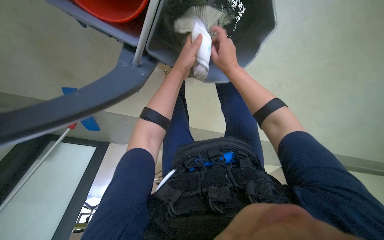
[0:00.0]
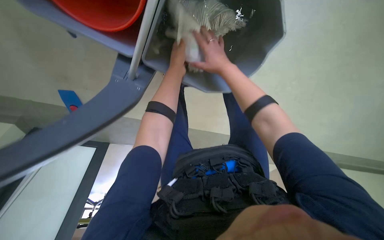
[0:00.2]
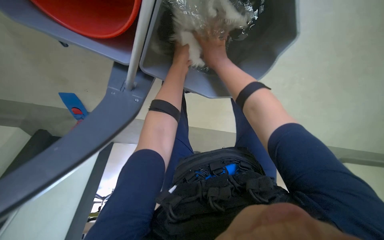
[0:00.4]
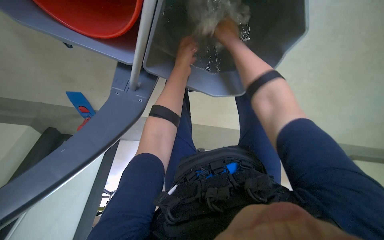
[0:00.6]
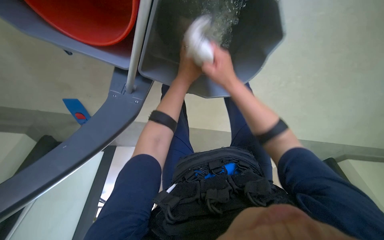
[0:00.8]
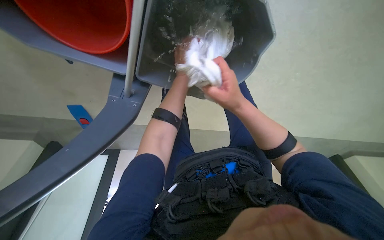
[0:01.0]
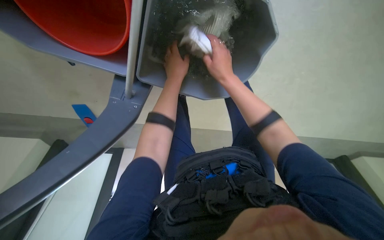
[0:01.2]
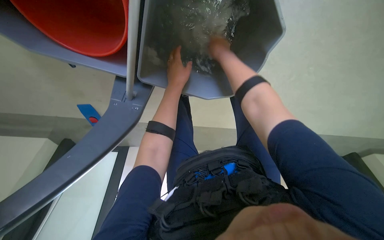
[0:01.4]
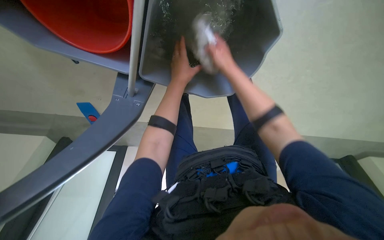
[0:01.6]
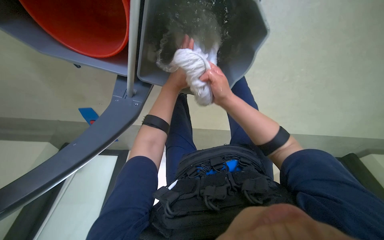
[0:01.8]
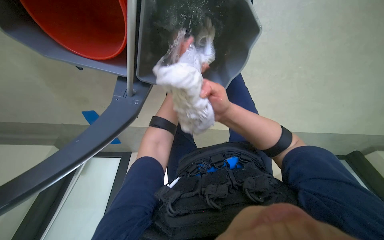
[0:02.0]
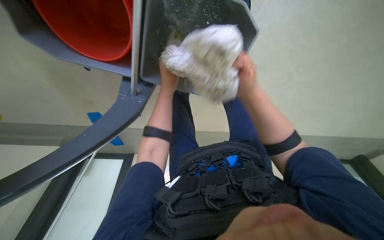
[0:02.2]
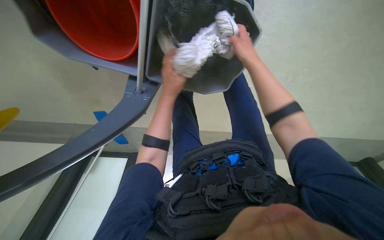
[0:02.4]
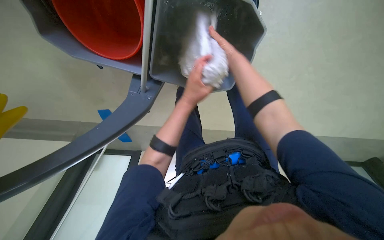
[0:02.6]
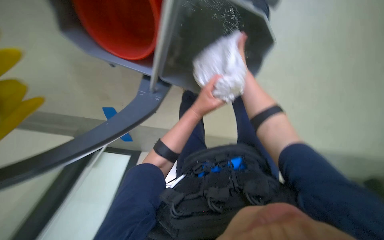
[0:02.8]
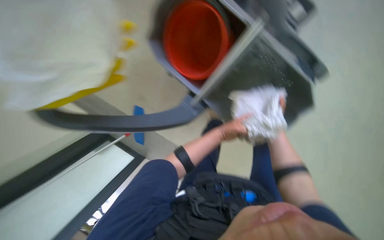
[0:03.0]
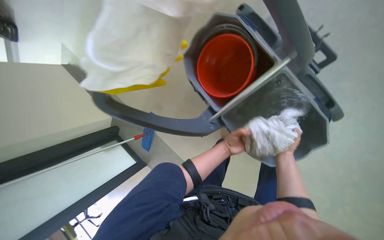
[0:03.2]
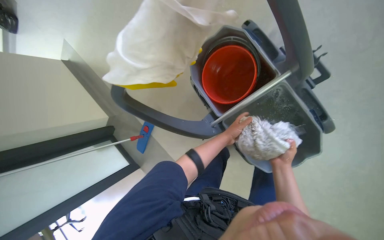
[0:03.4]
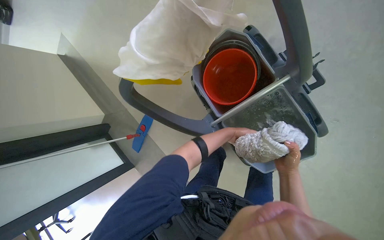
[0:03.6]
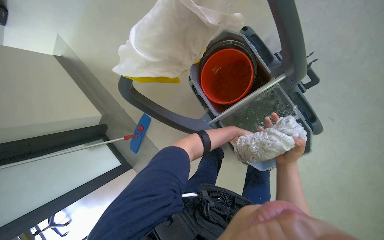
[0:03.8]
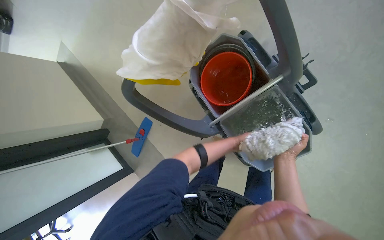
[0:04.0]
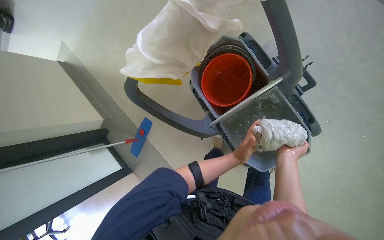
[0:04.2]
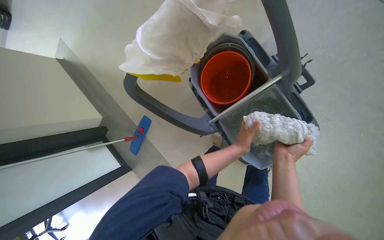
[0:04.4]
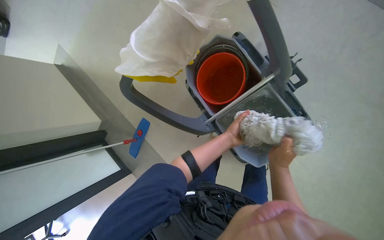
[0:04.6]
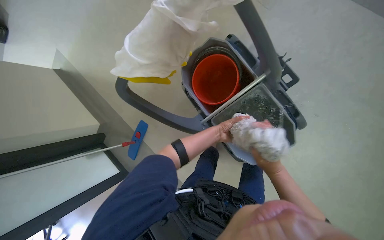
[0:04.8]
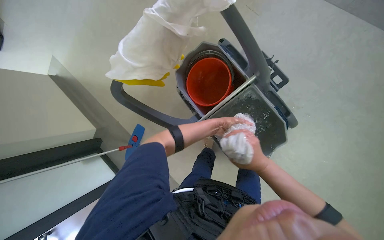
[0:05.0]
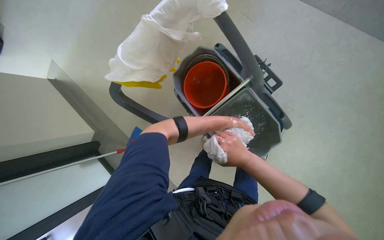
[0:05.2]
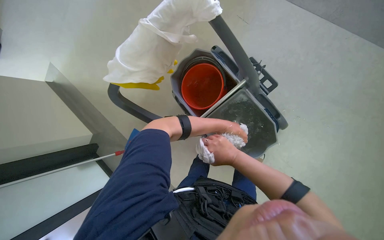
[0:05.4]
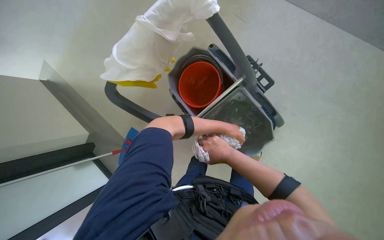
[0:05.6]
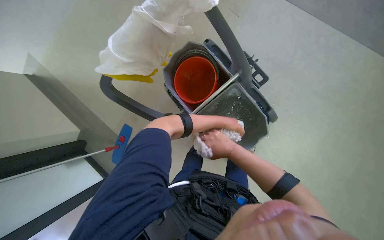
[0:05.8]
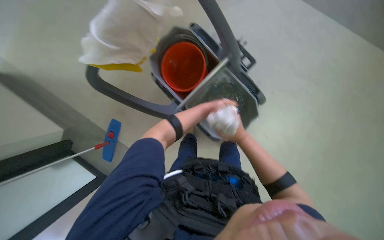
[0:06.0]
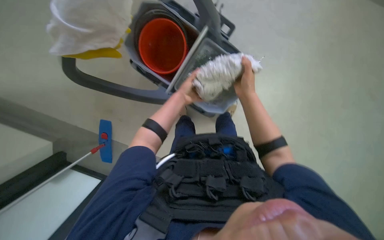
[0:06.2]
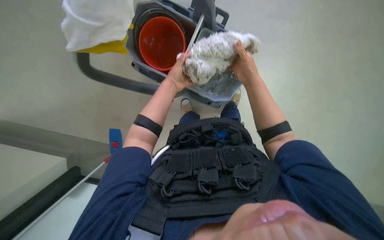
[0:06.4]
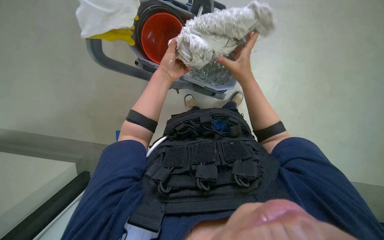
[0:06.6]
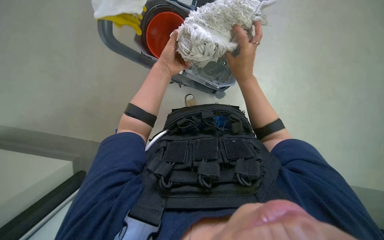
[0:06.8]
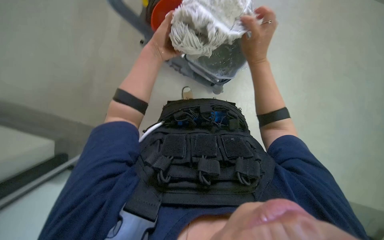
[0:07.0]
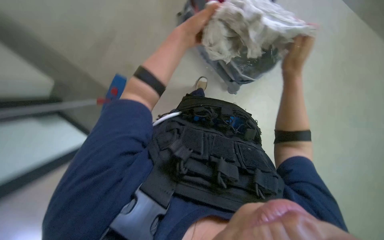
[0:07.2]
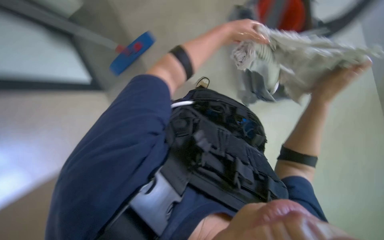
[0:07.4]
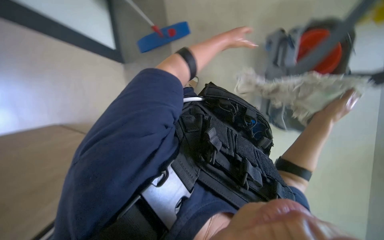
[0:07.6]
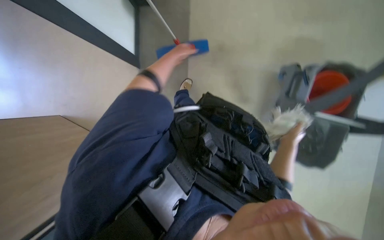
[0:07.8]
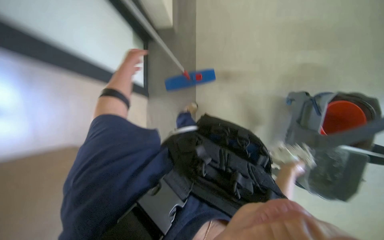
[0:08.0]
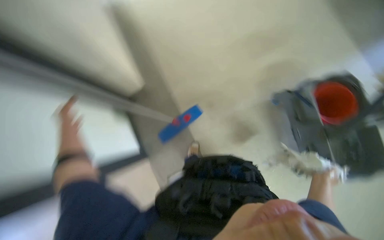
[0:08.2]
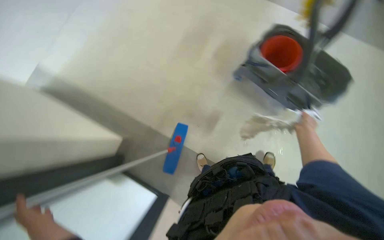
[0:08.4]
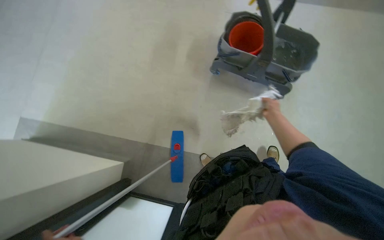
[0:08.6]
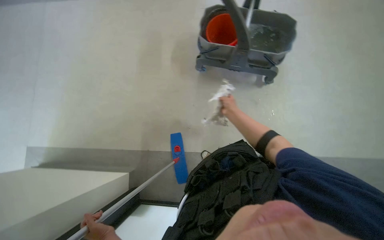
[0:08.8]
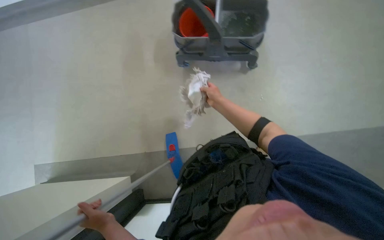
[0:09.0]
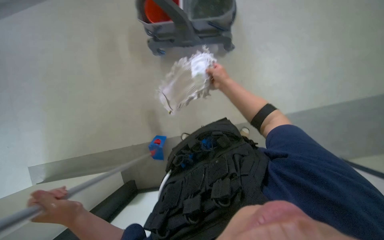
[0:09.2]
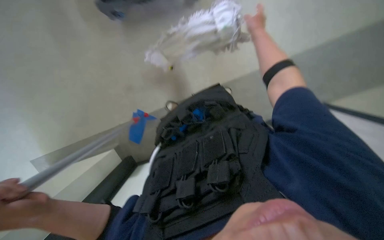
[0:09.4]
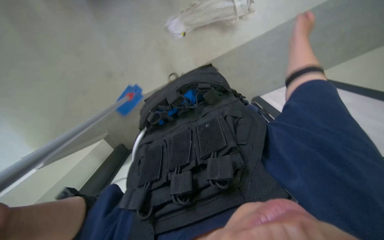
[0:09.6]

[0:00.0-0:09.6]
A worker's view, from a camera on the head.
Job: preparing cleaning supplies.
The whole recording: Preparing mop for cleaning. The worker empties the trash from the bin before mopping the room.
0:00.0 to 0:01.6: The left hand reaches about 10 cm farther from the camera, then returns, while the right hand goes down the picture and returns, approximately 15 cm each way.
0:01.6 to 0:03.2: The head turns to the left by about 25 degrees. The right hand moves up and down the picture over some 30 cm, changing direction 2 times; the left hand is displaced farther from the camera and down the picture by some 20 cm.
0:03.2 to 0:04.8: The left hand travels nearer to the camera and back again, some 20 cm each way. The right hand moves nearer to the camera and to the left, roughly 30 cm.
0:04.8 to 0:06.4: The wearer's head swings some 25 degrees to the right.
0:06.4 to 0:08.0: The wearer looks roughly 20 degrees further to the left. The left hand heads to the left, covering roughly 30 cm; the right hand moves down the picture, roughly 25 cm.
0:08.0 to 0:09.6: The scene rotates counterclockwise by about 80 degrees.

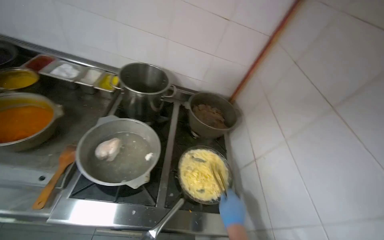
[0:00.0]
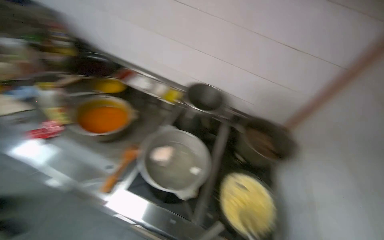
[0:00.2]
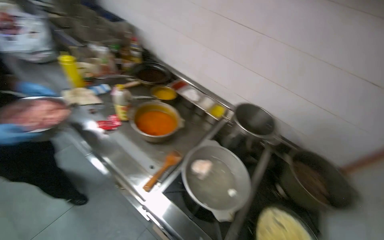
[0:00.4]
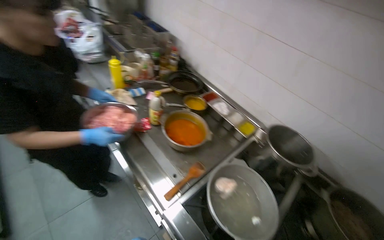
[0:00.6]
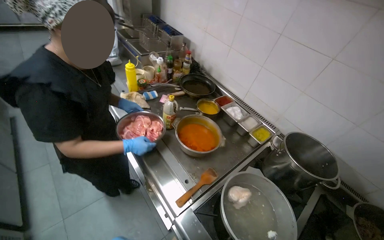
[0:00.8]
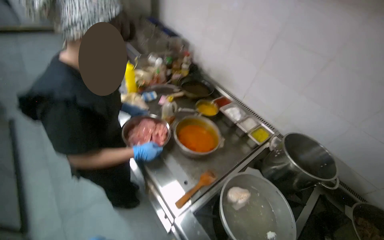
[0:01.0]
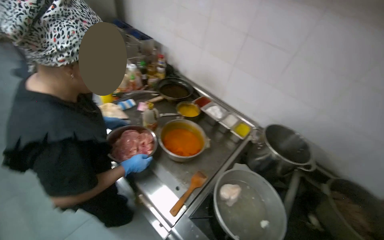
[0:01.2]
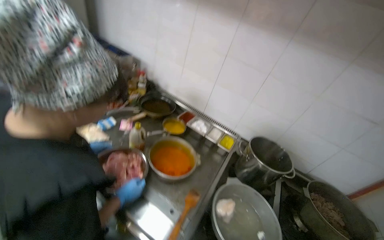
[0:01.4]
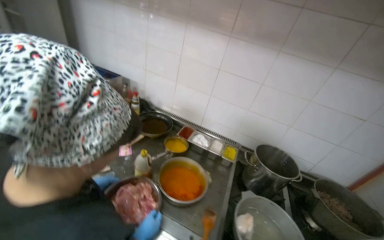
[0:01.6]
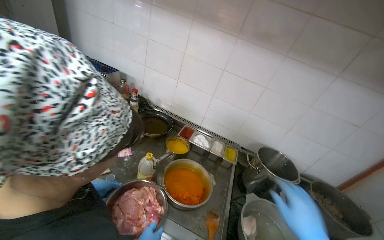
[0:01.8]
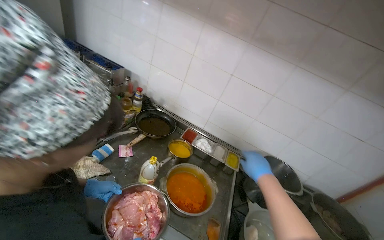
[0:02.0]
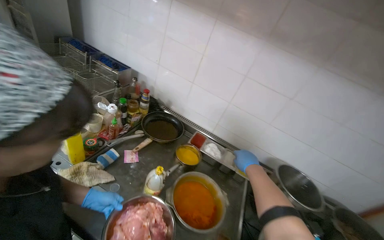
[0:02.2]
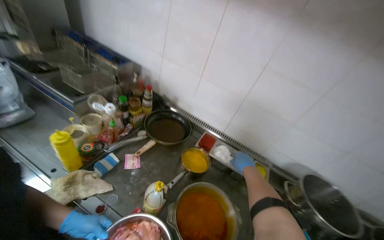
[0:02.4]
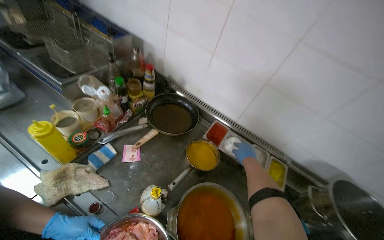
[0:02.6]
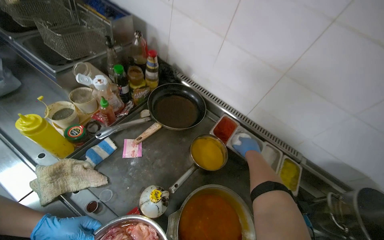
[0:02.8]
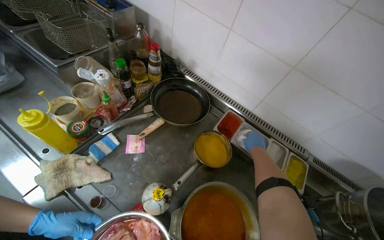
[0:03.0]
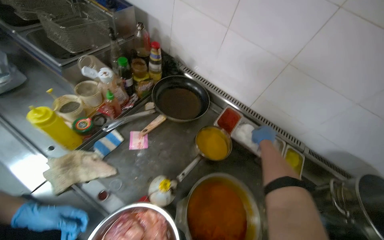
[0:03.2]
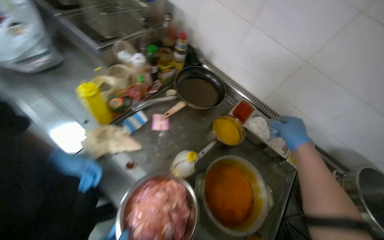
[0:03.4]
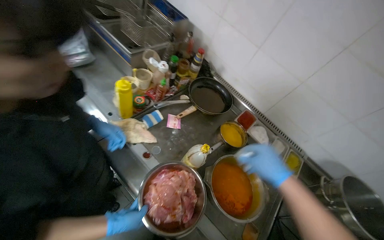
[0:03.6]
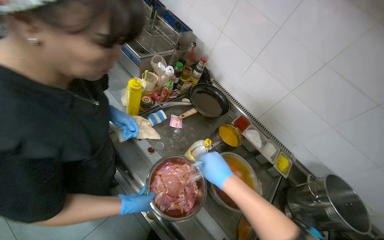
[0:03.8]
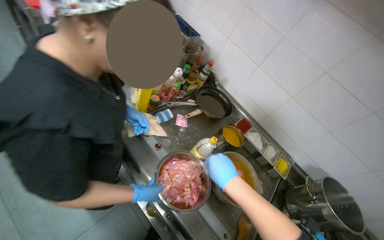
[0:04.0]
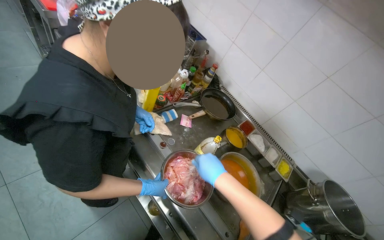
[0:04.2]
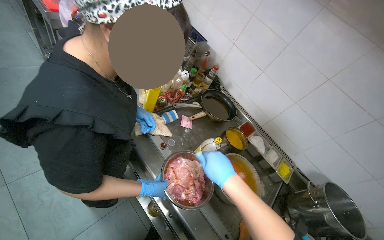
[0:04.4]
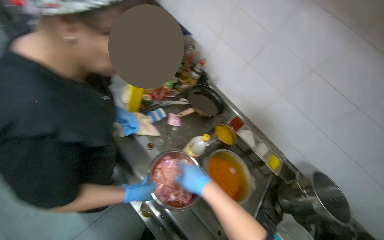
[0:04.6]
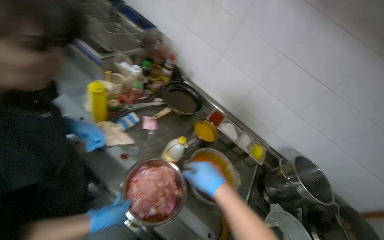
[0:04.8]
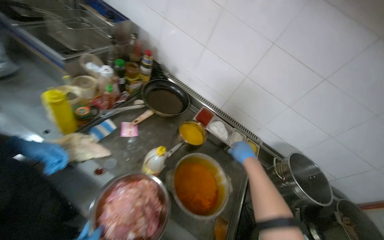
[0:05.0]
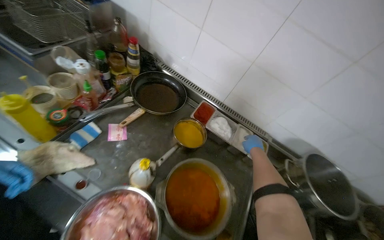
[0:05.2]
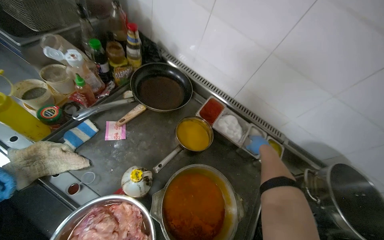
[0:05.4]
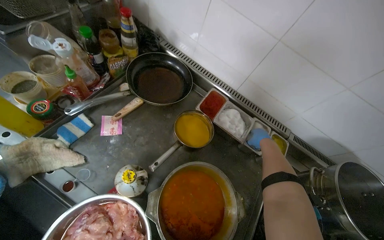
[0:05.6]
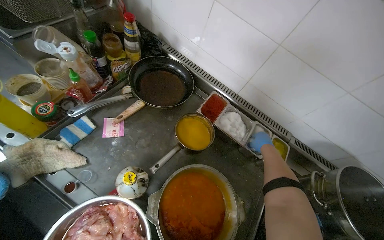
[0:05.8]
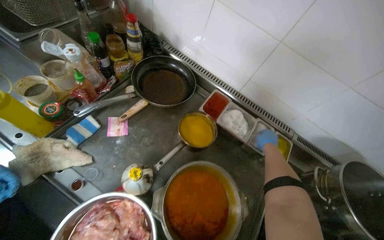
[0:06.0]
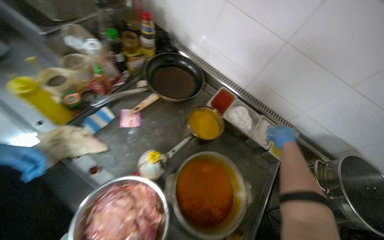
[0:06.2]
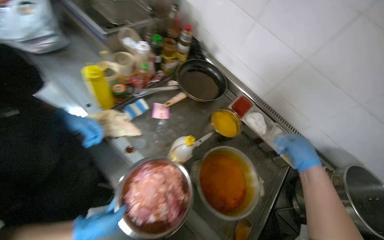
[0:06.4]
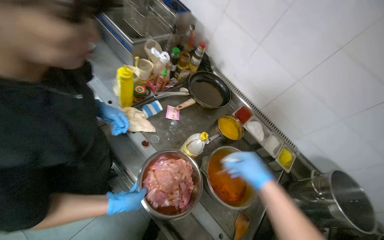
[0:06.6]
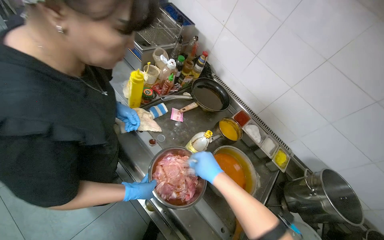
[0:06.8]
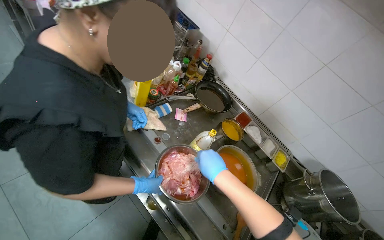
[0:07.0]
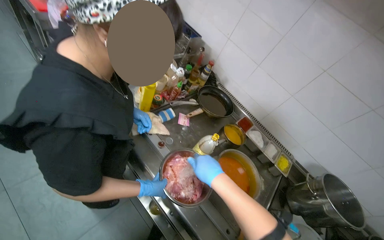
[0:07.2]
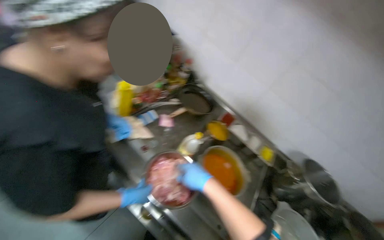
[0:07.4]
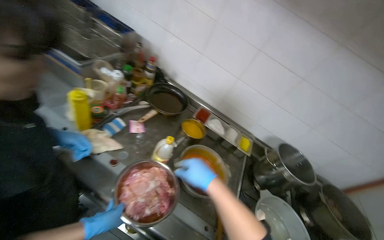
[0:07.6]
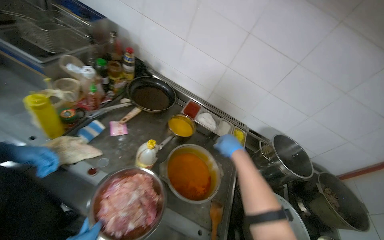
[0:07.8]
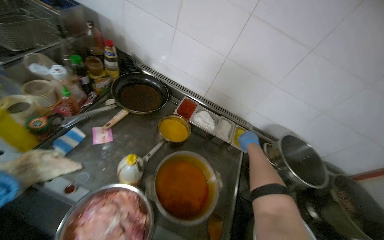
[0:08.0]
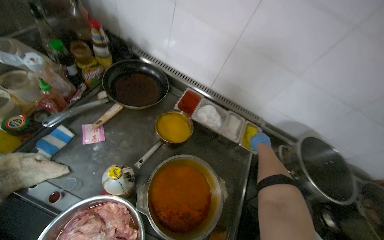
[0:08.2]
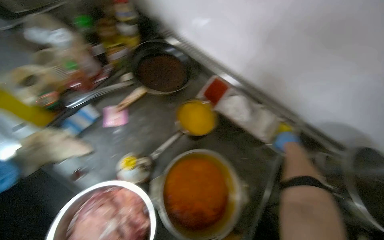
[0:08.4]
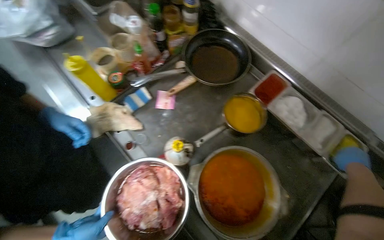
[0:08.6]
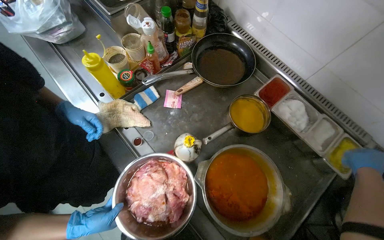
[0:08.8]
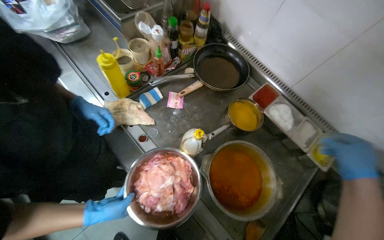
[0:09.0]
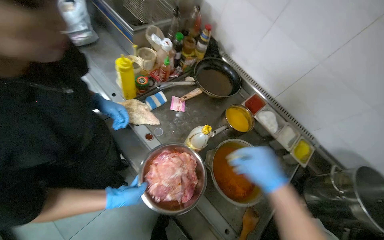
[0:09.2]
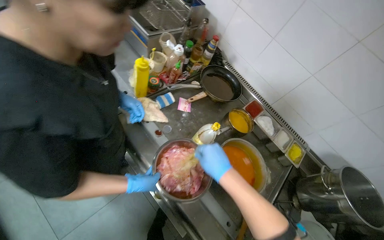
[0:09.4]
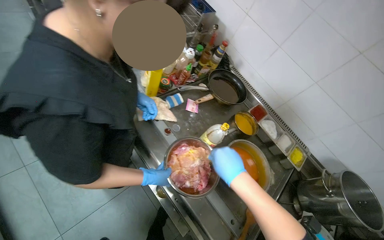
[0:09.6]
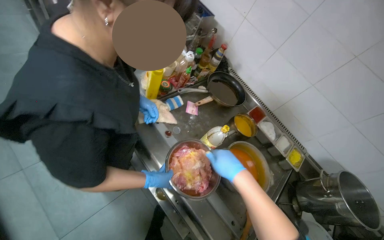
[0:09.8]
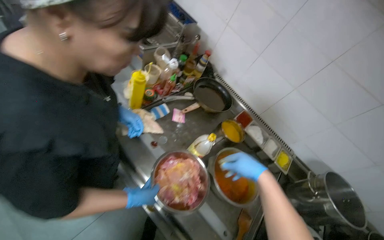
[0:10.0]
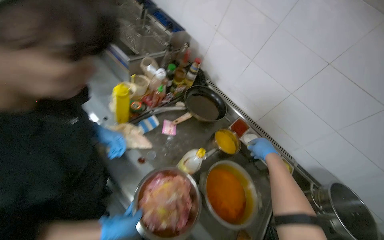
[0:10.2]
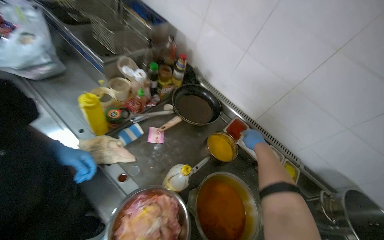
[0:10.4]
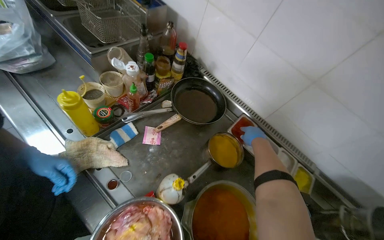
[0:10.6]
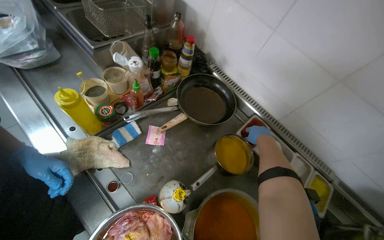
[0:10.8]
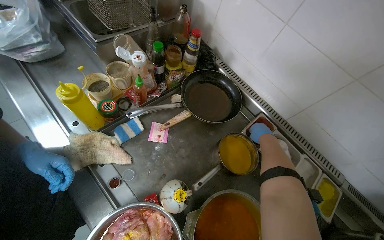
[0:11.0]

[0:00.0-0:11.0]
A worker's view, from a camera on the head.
Job: preparing food.
The whole recording: Seasoning raw meat. The worker adds multiple seasonings to a bowl of raw meat.
0:00.0 to 0:01.6: The head travels some 50 cm. The wearer's head swings roughly 20 degrees to the left. The wearer looks some 20 degrees further upward.
0:01.6 to 0:03.2: The camera travels some 50 cm. The camera pitches downward, by roughly 20 degrees.
0:03.2 to 0:04.8: The right hand is displaced nearer to the camera and to the left by approximately 60 cm.
0:04.8 to 0:06.2: The wearer looks about 15 degrees further downward. The right hand goes approximately 50 cm to the right, farther from the camera and up the picture.
0:06.2 to 0:07.8: The view swings approximately 15 degrees to the right. The right hand shifts some 15 cm to the left.
0:07.8 to 0:09.4: The head rotates some 25 degrees to the left.
0:09.4 to 0:11.0: The right hand shifts some 60 cm farther from the camera and to the right.
